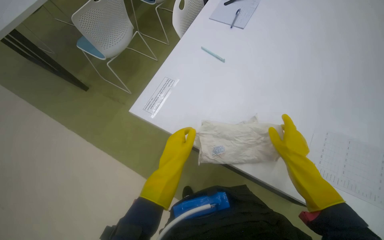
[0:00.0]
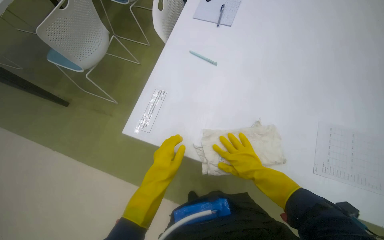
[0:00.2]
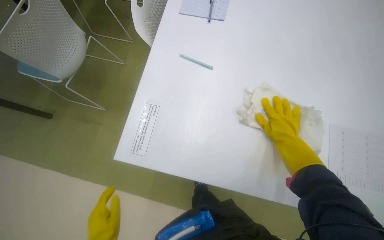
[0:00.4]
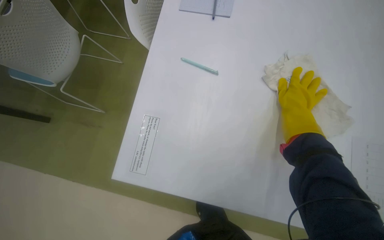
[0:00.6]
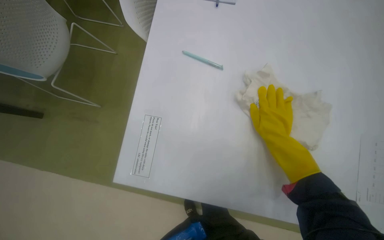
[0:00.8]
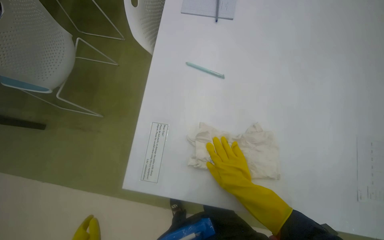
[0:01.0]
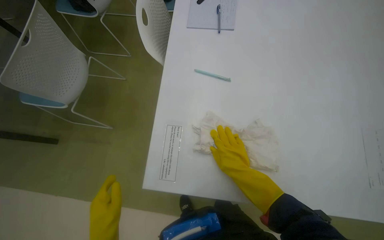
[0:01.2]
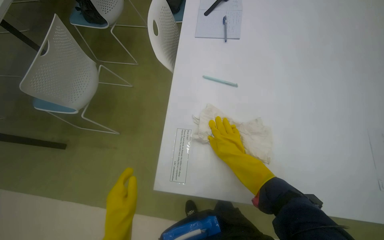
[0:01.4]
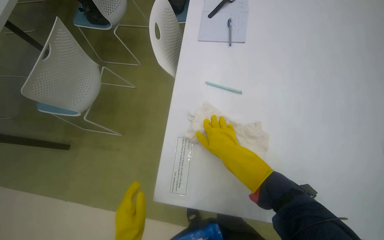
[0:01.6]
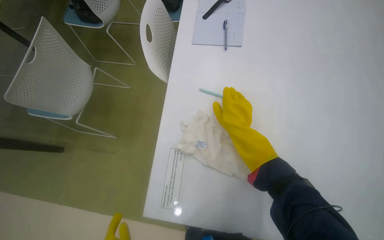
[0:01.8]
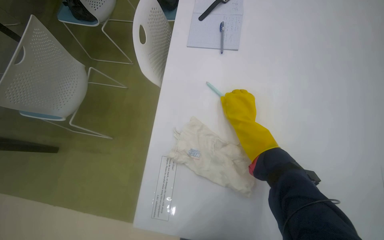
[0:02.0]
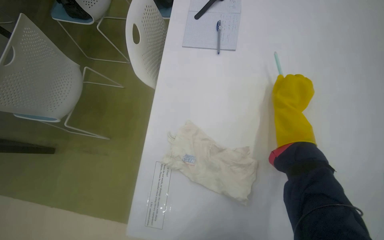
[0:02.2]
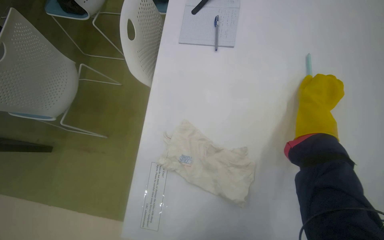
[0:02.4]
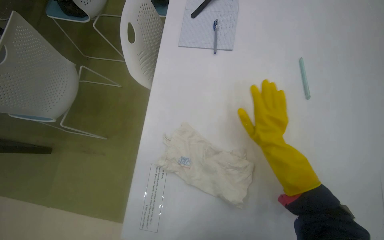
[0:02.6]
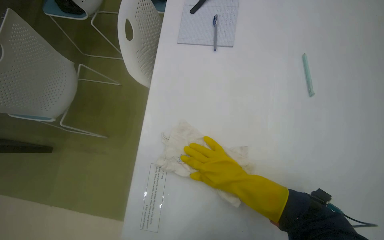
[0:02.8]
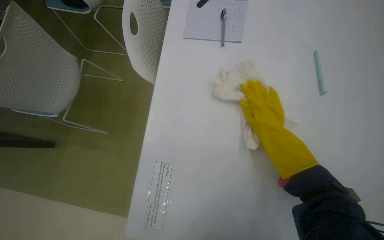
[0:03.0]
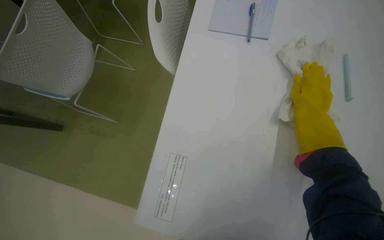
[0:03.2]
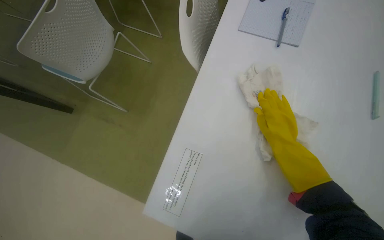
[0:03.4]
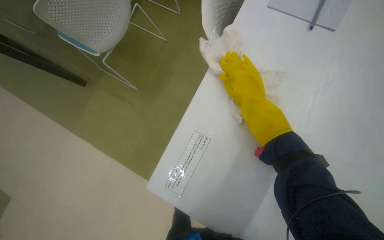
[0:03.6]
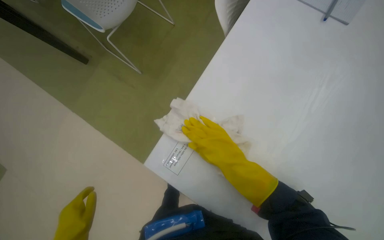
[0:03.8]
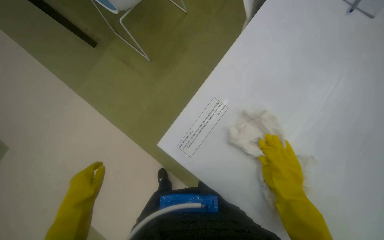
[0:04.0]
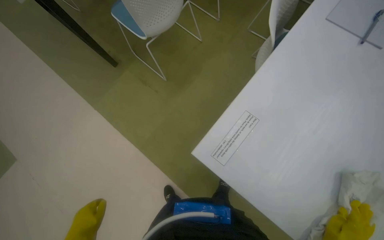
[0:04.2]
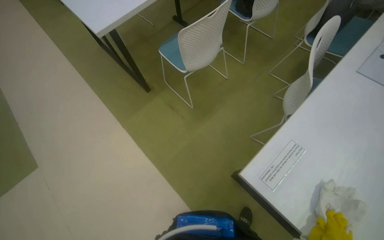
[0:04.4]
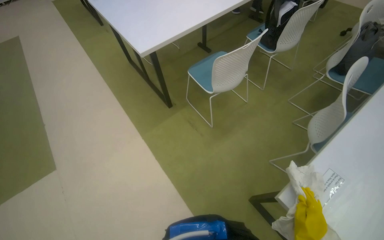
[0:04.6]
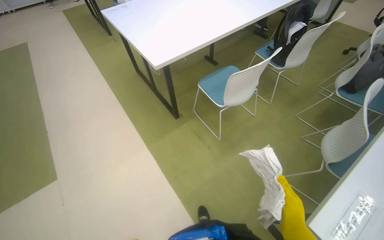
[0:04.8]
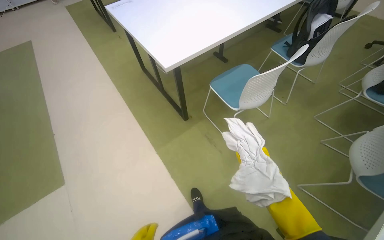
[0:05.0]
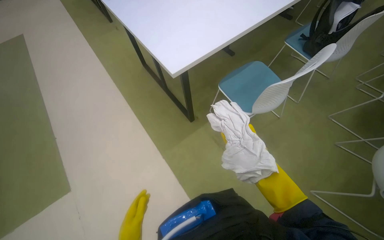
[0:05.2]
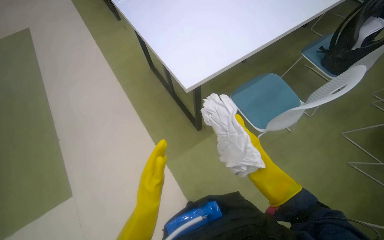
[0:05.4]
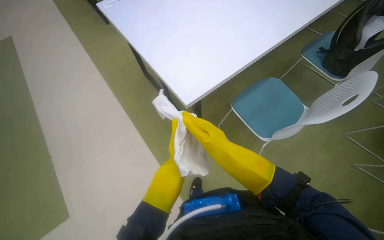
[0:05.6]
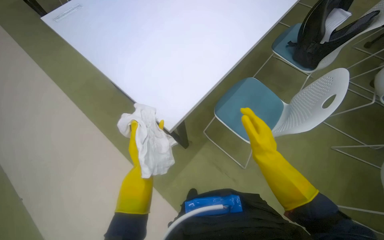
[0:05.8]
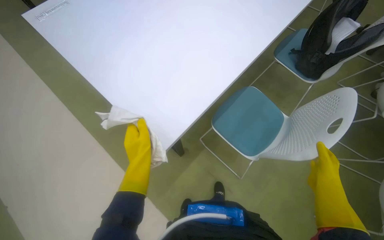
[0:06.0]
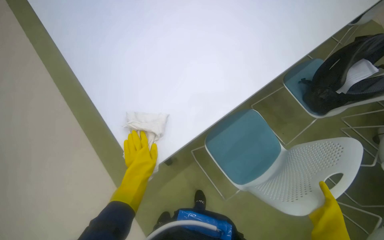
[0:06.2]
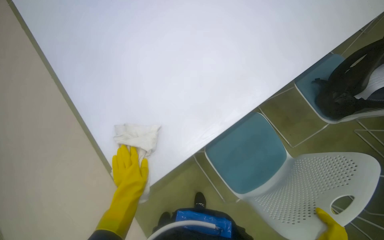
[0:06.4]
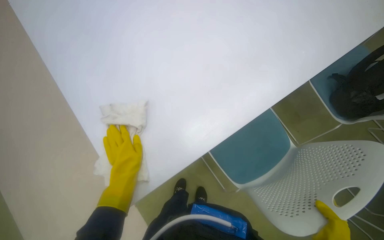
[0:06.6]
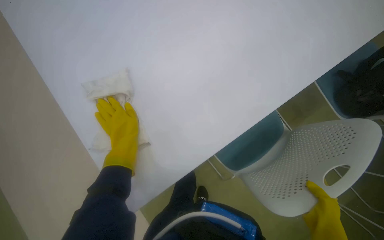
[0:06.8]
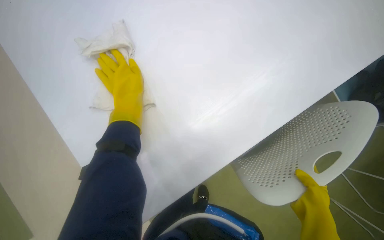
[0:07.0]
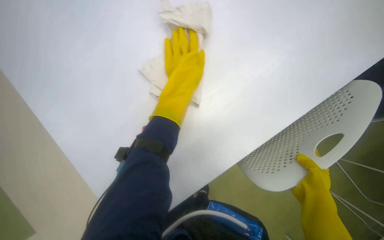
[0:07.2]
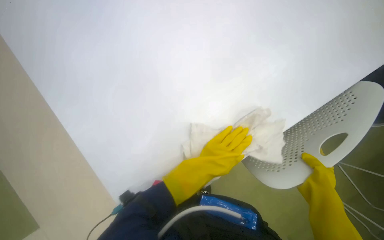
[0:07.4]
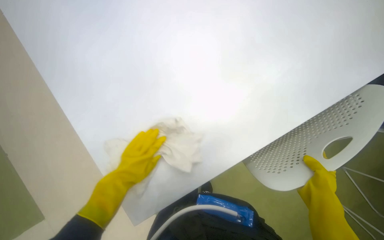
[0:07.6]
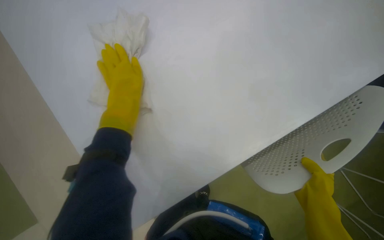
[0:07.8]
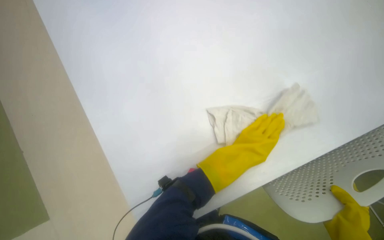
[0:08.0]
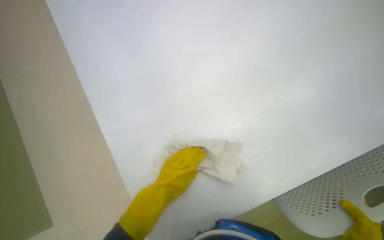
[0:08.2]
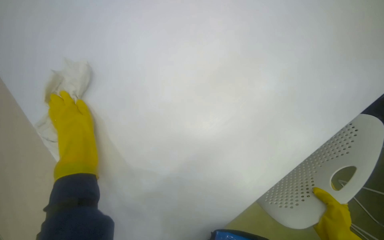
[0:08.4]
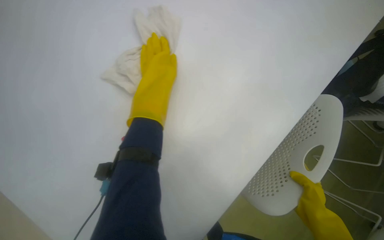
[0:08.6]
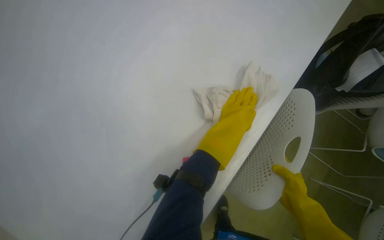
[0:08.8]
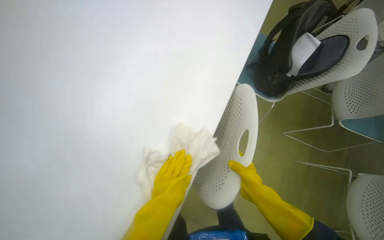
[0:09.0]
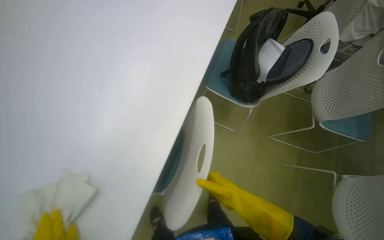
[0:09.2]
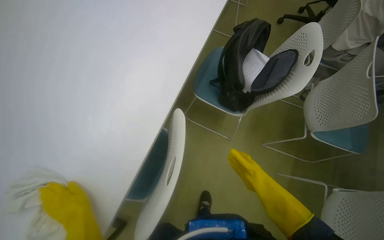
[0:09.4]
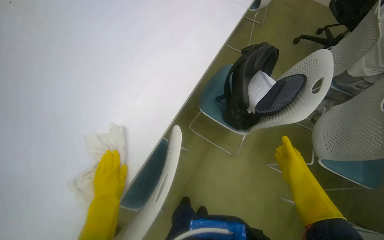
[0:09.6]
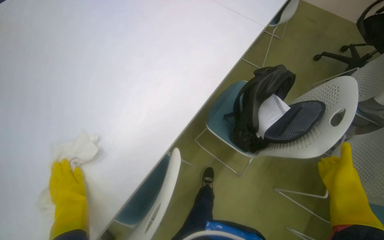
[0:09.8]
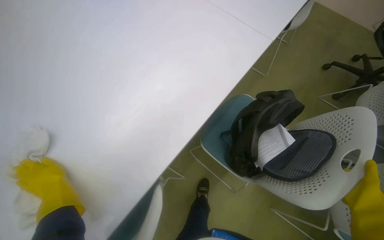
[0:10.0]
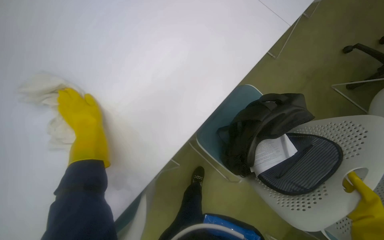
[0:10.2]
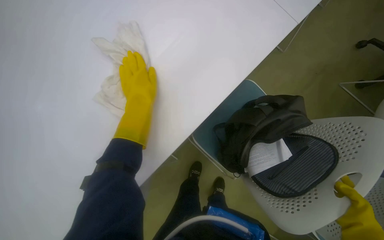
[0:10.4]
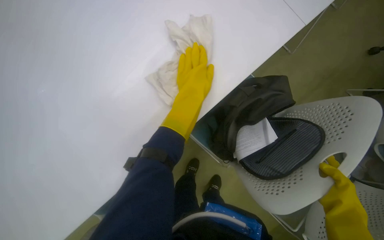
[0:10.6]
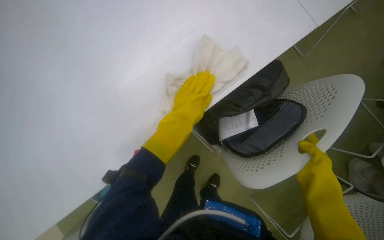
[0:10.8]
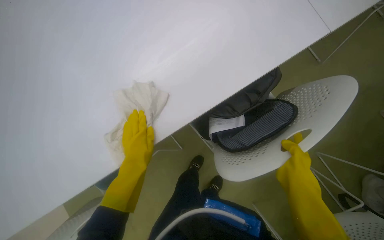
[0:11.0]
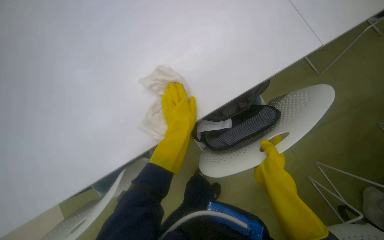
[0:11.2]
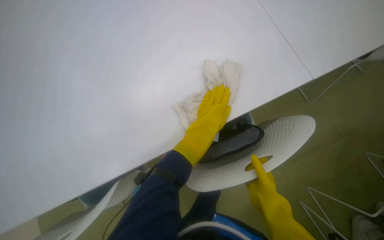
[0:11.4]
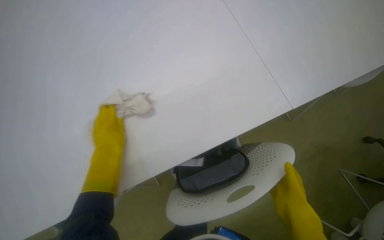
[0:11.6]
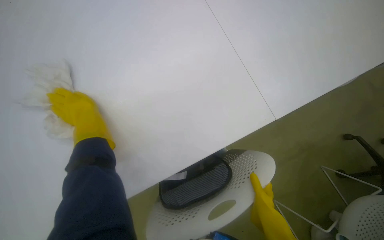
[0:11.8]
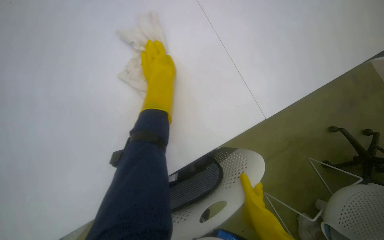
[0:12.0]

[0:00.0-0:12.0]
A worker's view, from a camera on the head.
Job: wiping surfaces.
The whole recording: Cleaning table surface. The worker wipes the table surface with a cloth, moving items and adjusting the cloth as needed.
0:00.0 to 0:01.6: The right hand goes up and down the picture, about 25 cm each way, reversing 2 times.
0:01.6 to 0:03.0: The right hand moves to the right and up the picture, some 20 cm.
0:03.0 to 0:04.4: The wearer moves to the left, roughly 40 cm. Everything in view rotates some 35 degrees clockwise.
0:04.4 to 0:06.0: The camera is carried some 70 cm.
0:06.0 to 0:07.6: The left hand travels up the picture and back again, about 25 cm each way.
0:09.0 to 0:10.4: The wearer moves about 60 cm. The head turns to the left by approximately 20 degrees.

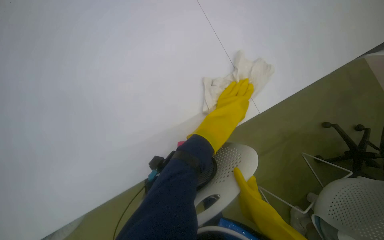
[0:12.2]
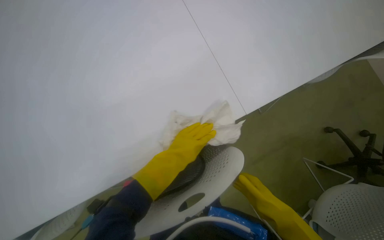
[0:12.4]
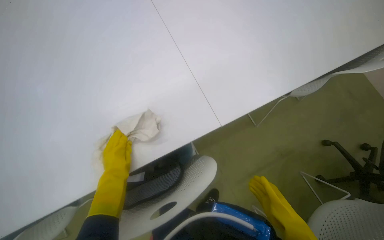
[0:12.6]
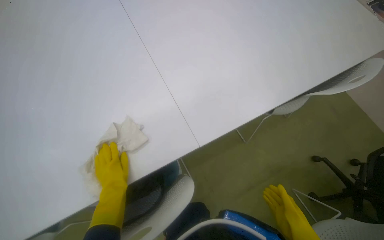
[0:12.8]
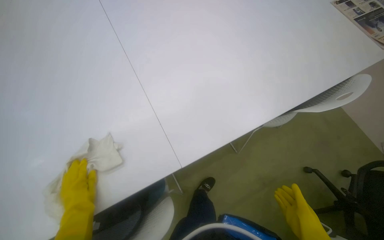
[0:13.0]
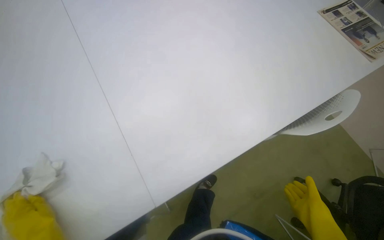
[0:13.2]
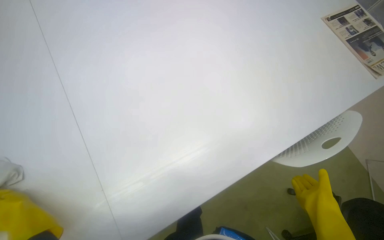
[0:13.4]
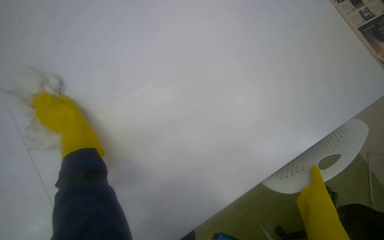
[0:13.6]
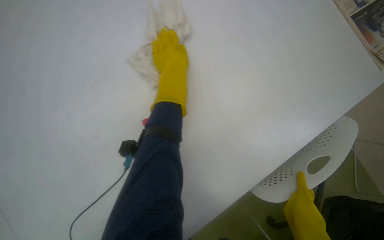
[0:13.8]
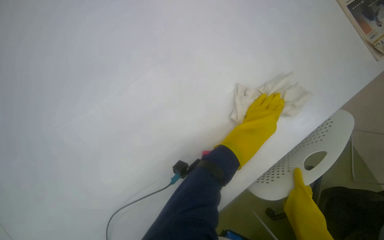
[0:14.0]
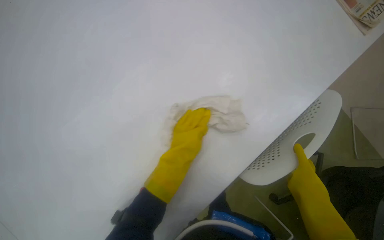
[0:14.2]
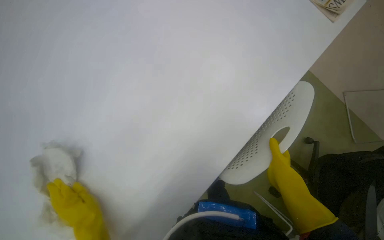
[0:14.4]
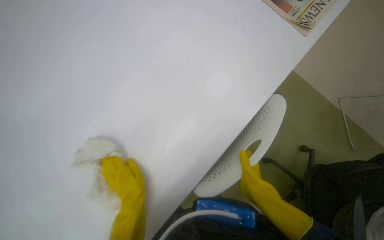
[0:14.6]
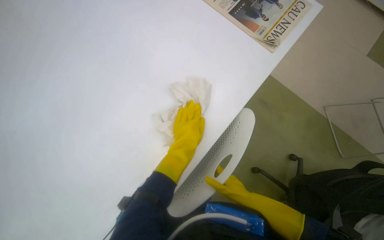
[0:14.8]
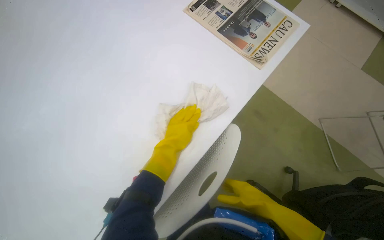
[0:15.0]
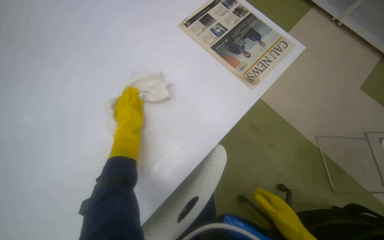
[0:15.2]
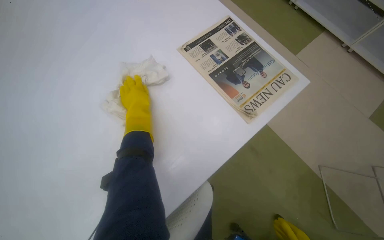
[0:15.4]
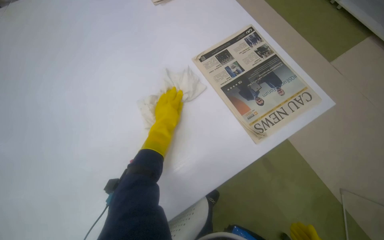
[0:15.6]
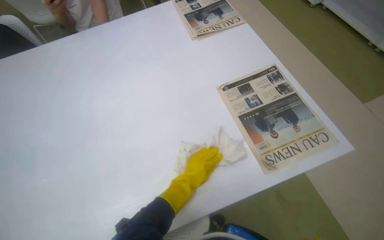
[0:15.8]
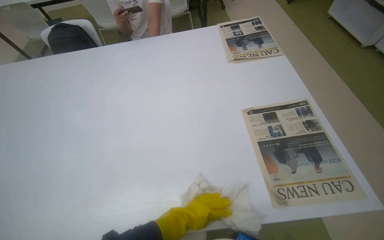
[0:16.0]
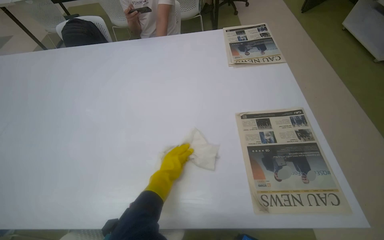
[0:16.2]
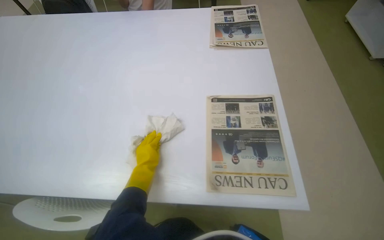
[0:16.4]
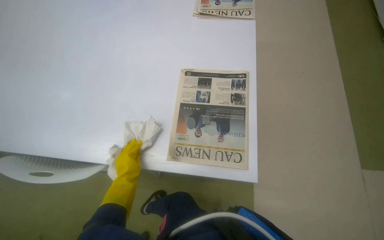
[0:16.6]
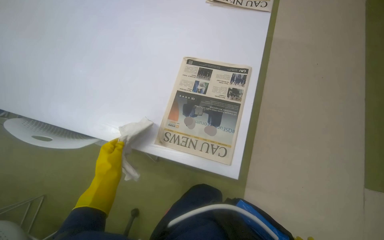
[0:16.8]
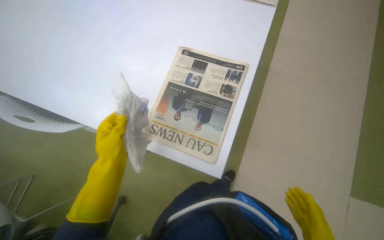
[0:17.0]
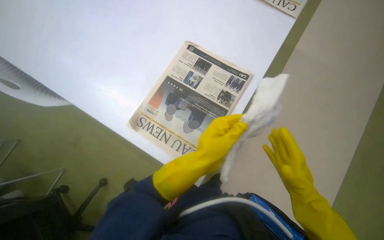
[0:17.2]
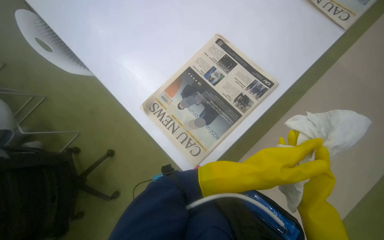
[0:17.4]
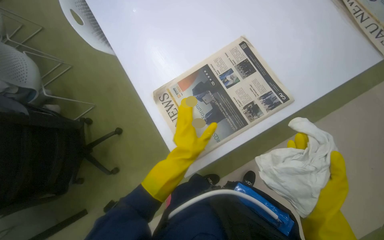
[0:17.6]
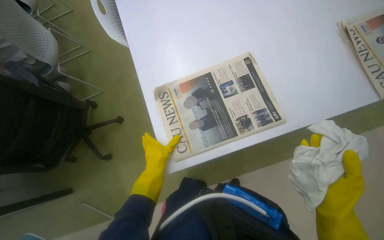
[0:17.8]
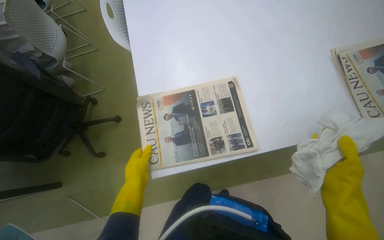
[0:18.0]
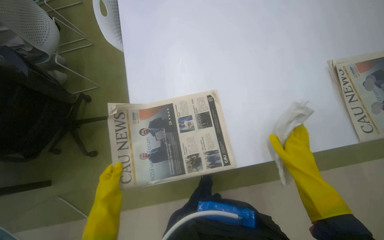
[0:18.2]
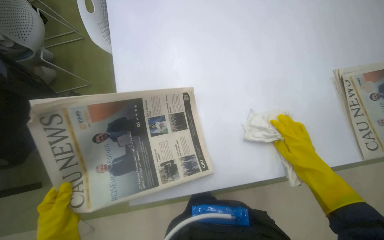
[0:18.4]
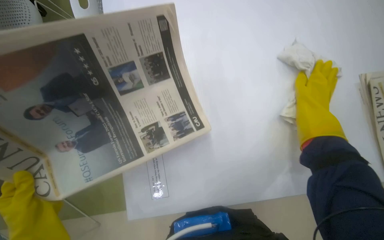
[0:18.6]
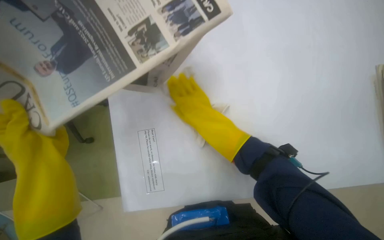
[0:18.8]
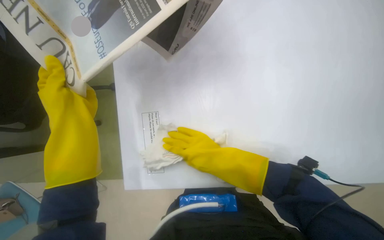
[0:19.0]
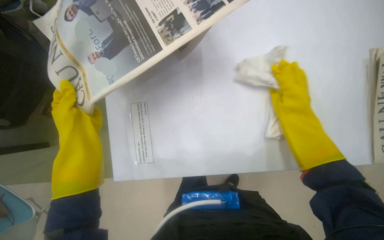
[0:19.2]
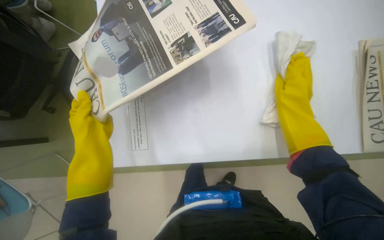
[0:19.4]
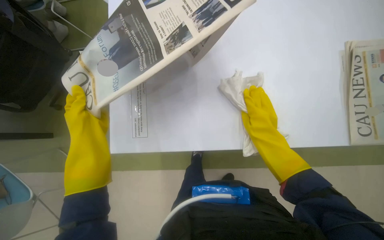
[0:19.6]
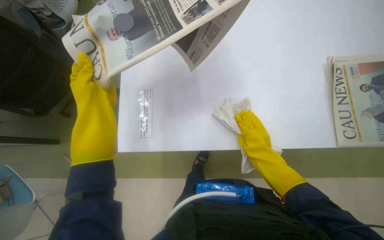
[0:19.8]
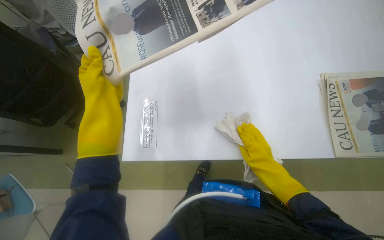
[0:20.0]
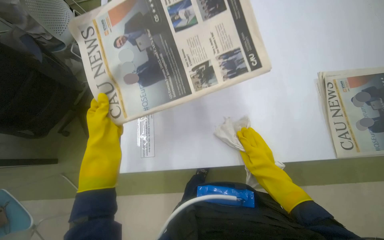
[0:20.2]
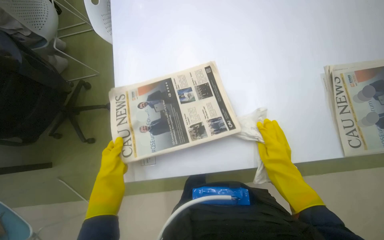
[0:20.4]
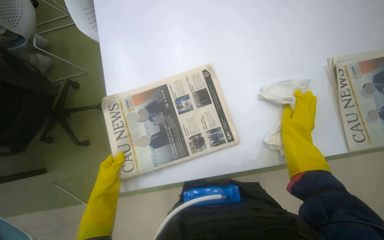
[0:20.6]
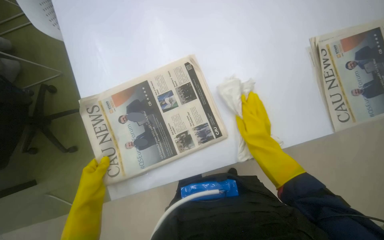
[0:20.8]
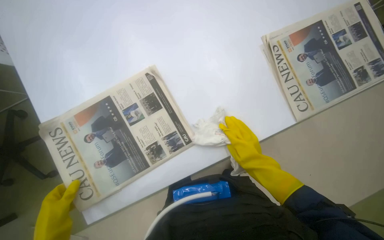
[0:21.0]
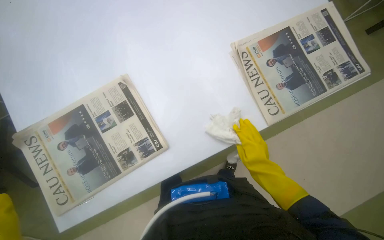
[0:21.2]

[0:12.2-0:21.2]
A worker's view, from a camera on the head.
Job: wiping surfaces.
The whole recording: Cleaning table surface. The worker wipes the table surface with a cloth, moving items and adjusting the cloth as needed.
0:12.2 to 0:13.8: The camera is carried roughly 70 cm.
0:13.8 to 0:15.2: The head travels about 50 cm.
0:15.2 to 0:16.6: The camera is carried about 50 cm. The head turns to the left by about 50 degrees.
0:16.6 to 0:18.2: The wearer looks approximately 75 degrees further to the left.
0:18.2 to 0:19.8: The camera is aimed some 25 degrees further to the left.
